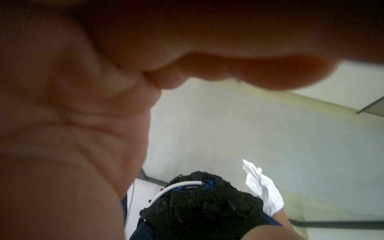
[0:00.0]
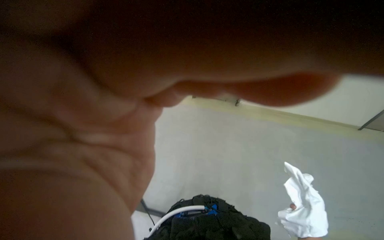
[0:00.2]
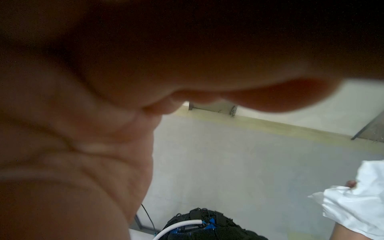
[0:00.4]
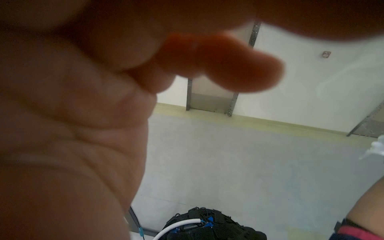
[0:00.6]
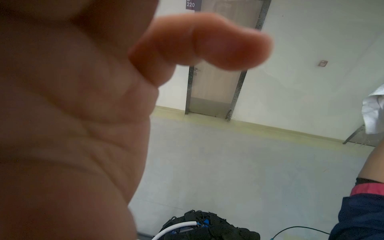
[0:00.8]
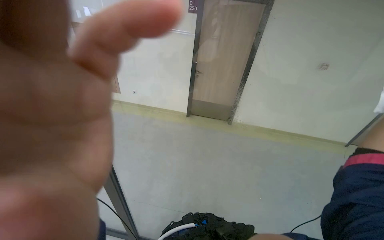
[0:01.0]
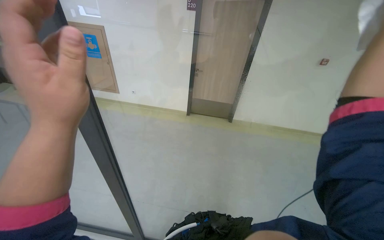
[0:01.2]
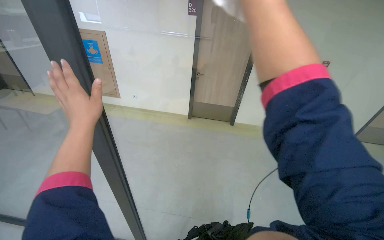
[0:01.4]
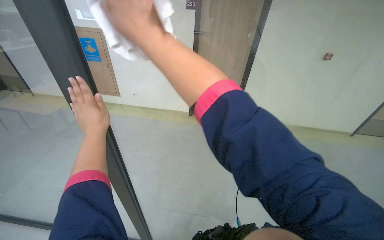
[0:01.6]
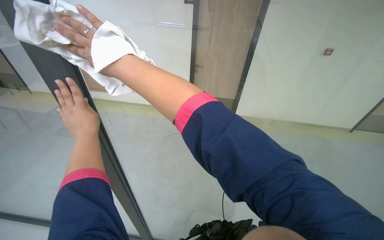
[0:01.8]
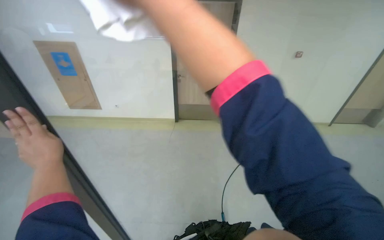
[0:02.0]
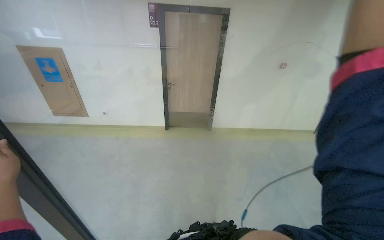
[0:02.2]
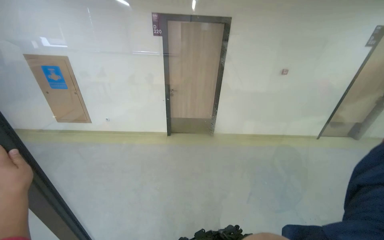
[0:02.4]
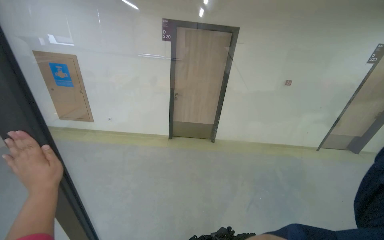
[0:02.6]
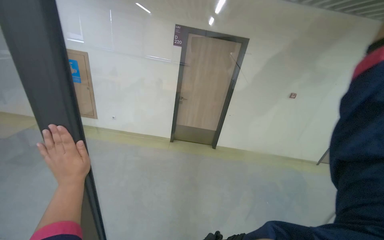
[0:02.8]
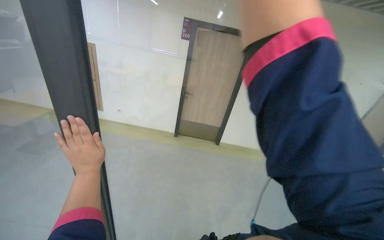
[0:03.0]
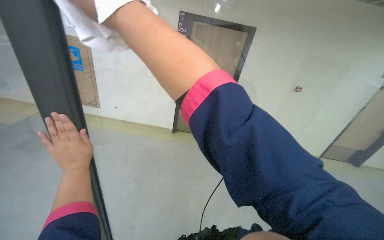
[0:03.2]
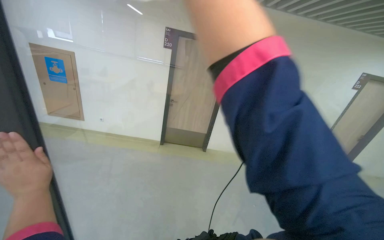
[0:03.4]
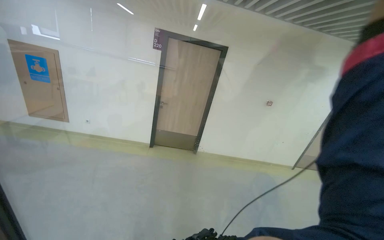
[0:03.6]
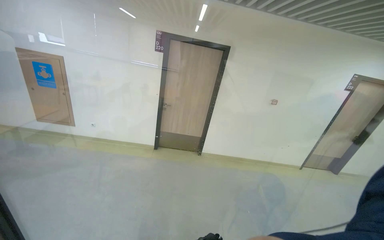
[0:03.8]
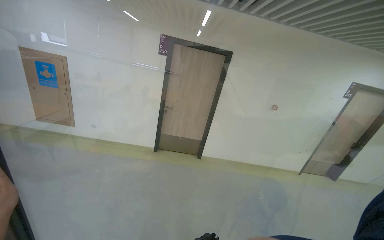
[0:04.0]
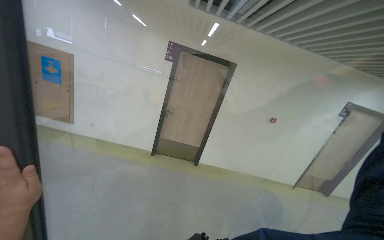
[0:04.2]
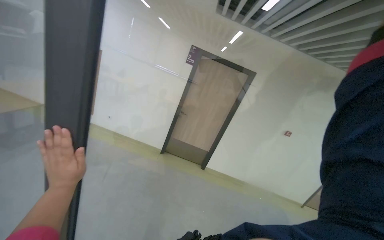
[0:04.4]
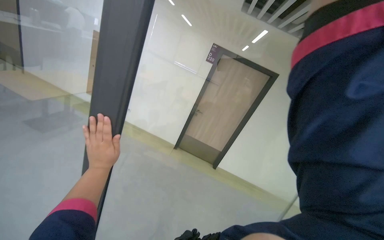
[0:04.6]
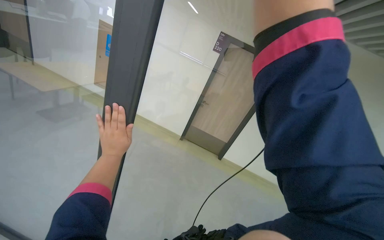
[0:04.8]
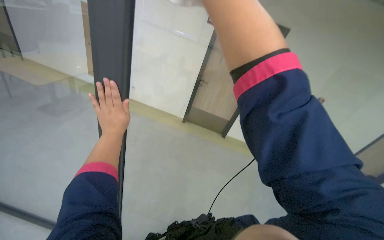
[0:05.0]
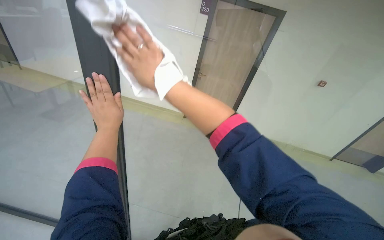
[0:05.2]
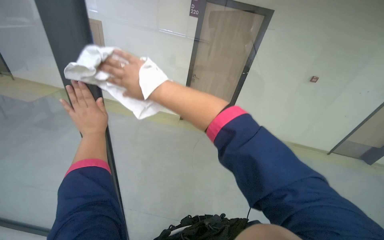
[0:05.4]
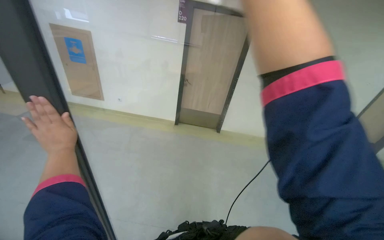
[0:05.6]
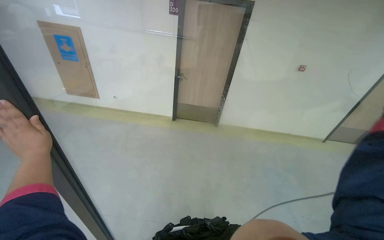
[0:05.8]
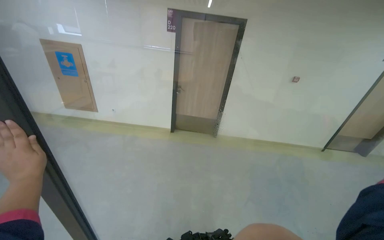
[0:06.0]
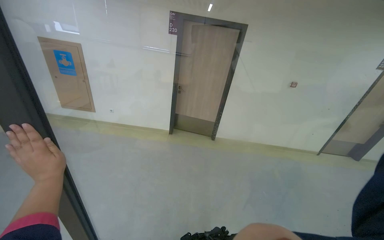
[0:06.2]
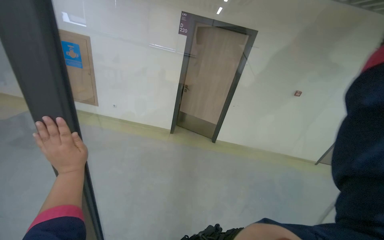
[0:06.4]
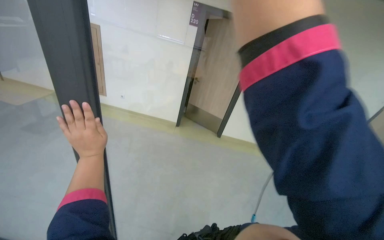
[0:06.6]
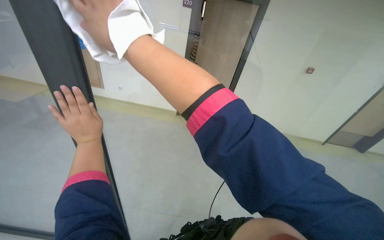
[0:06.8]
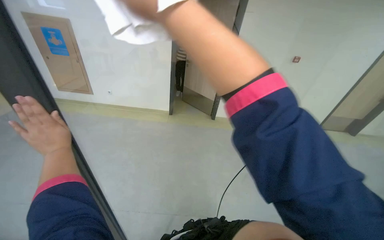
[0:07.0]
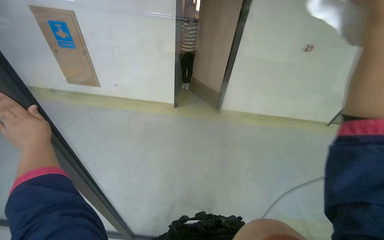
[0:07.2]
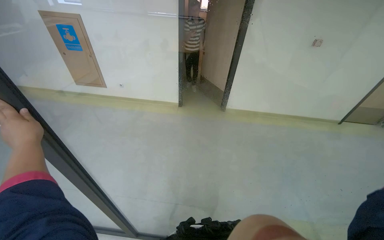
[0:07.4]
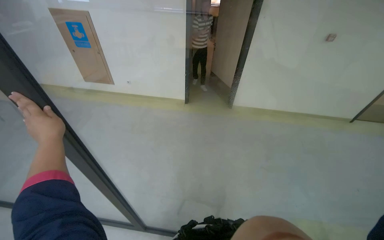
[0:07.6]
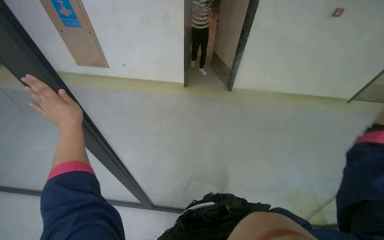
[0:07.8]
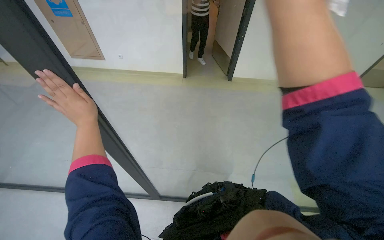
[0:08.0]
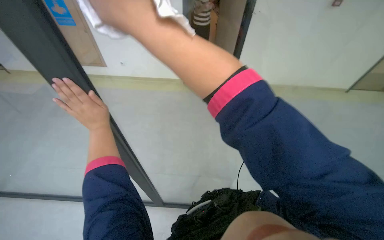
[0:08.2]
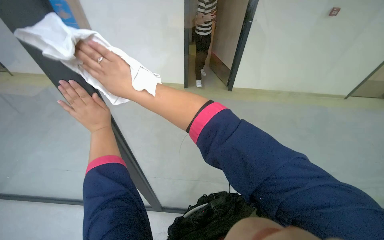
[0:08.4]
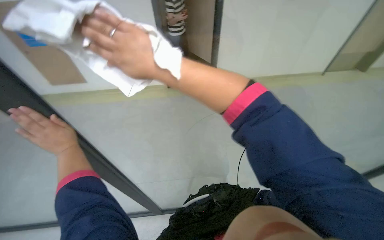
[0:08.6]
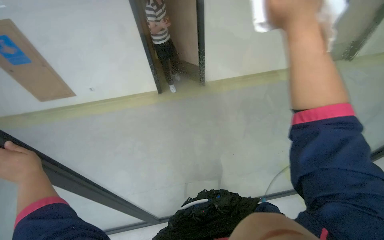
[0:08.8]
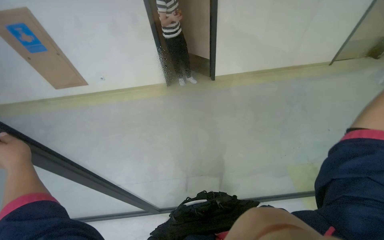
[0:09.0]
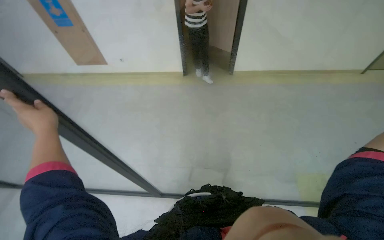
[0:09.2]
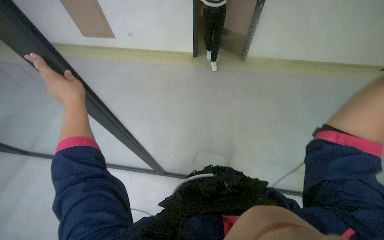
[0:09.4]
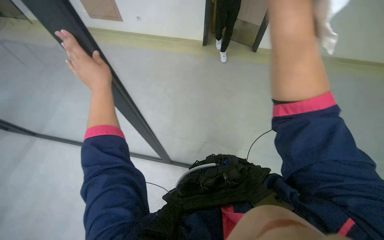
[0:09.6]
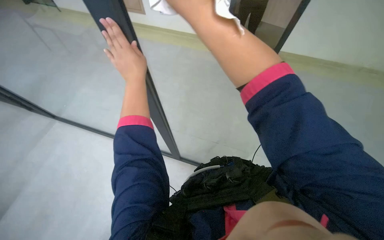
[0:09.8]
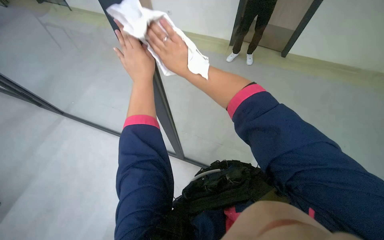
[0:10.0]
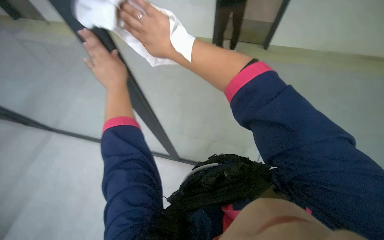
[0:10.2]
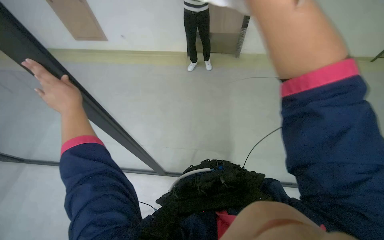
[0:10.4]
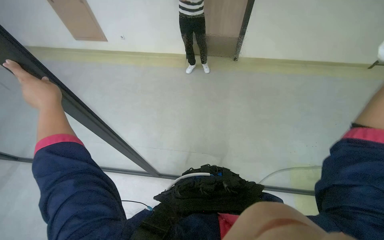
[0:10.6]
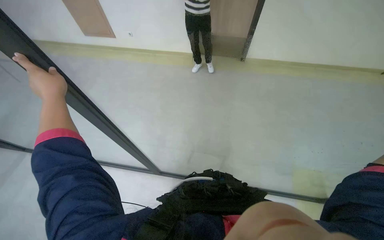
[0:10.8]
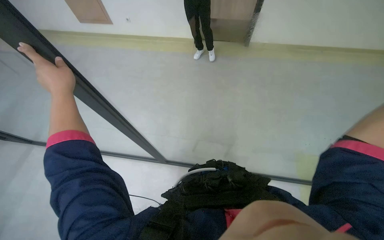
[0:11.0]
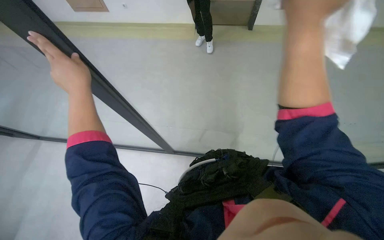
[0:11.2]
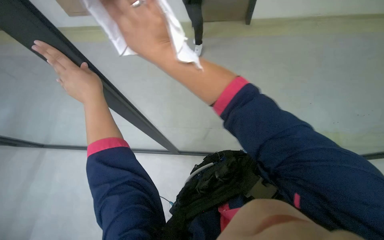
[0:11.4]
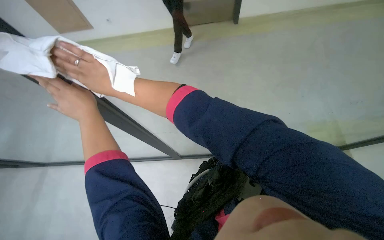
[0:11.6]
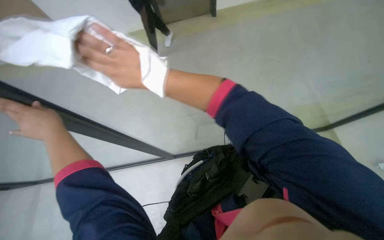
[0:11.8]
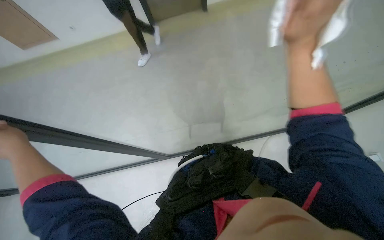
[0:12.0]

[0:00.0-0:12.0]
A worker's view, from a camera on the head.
Job: wiping surfaces.
The whole recording: Cleaning glass partition. The worker sprays cleaning solution and wipes the glass partition with a cloth.
0:06.0 to 0:07.6: The left hand moves to the right, some 10 cm.
0:07.6 to 0:09.0: The left hand is displaced to the left by approximately 20 cm.

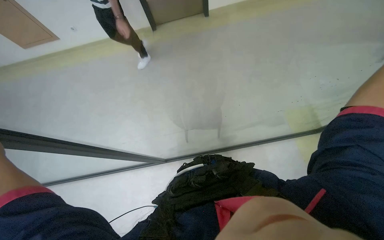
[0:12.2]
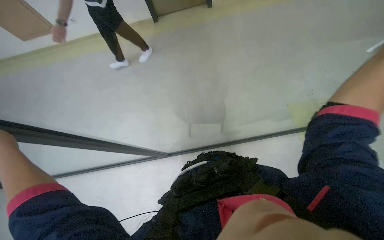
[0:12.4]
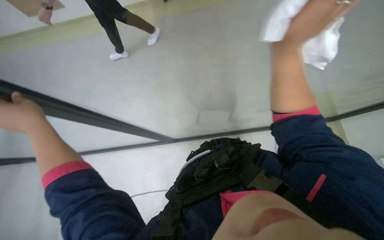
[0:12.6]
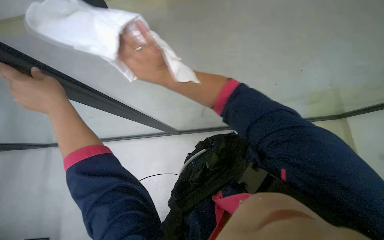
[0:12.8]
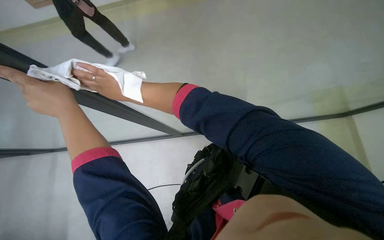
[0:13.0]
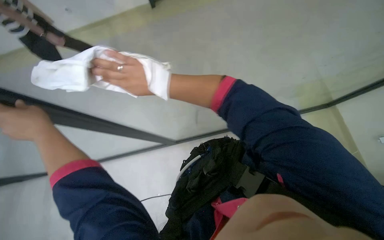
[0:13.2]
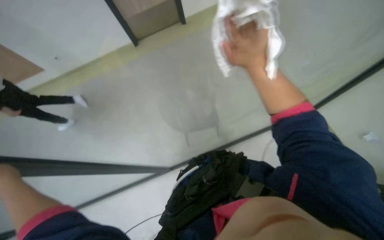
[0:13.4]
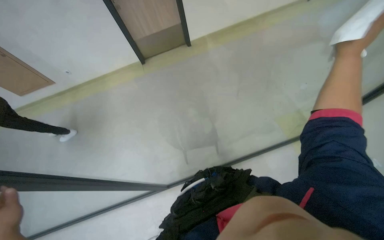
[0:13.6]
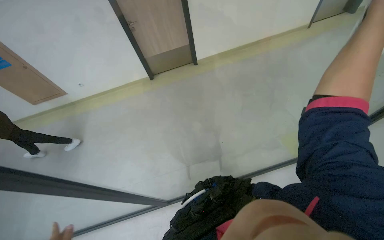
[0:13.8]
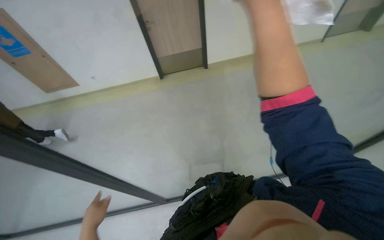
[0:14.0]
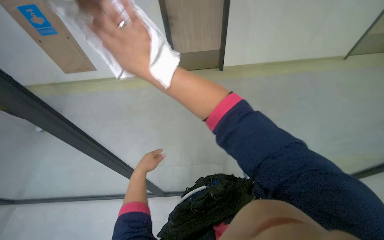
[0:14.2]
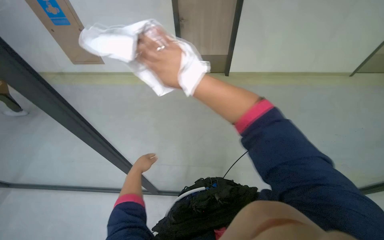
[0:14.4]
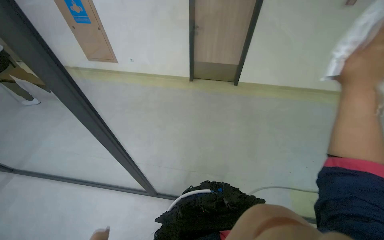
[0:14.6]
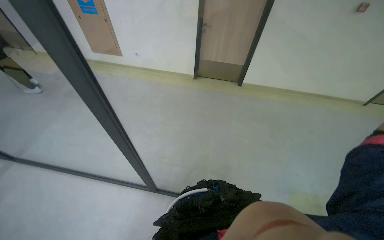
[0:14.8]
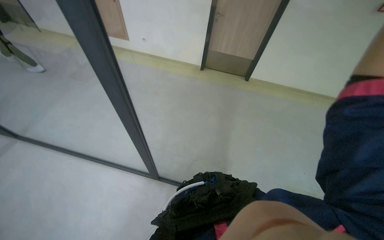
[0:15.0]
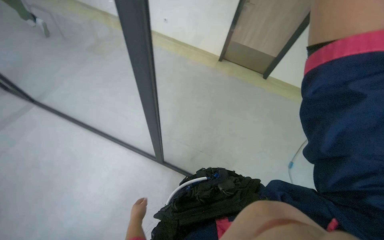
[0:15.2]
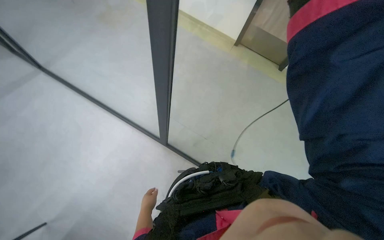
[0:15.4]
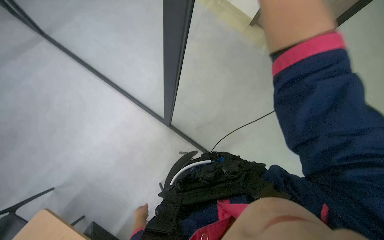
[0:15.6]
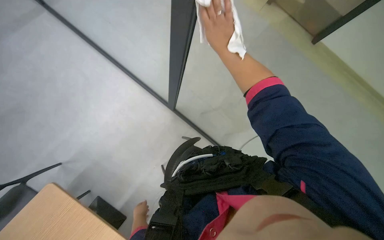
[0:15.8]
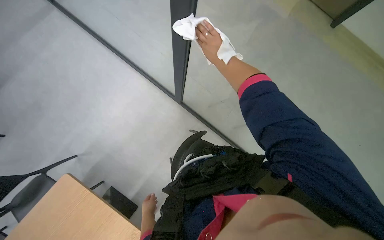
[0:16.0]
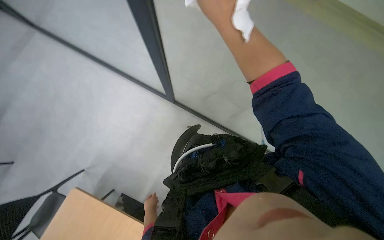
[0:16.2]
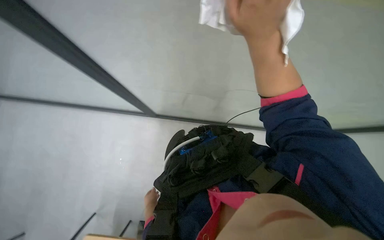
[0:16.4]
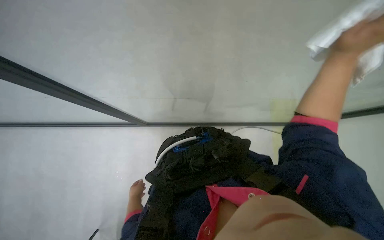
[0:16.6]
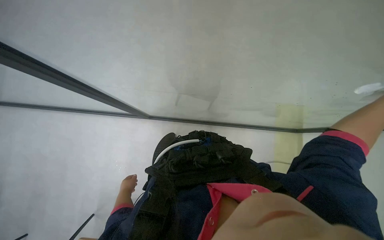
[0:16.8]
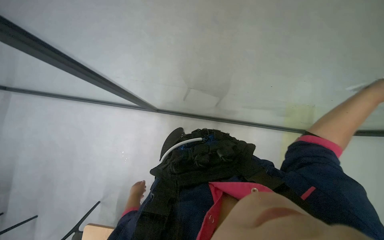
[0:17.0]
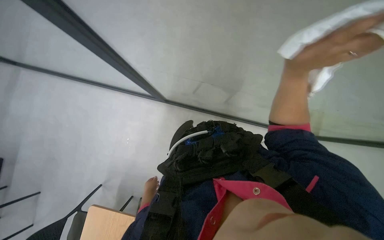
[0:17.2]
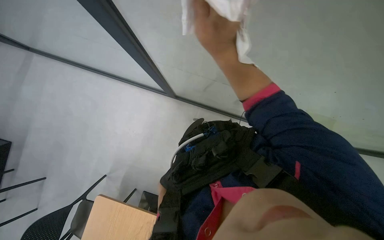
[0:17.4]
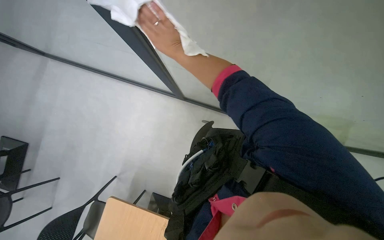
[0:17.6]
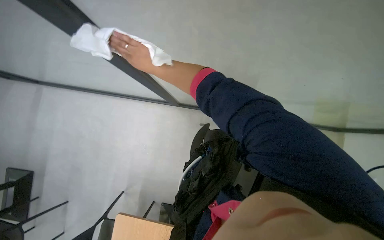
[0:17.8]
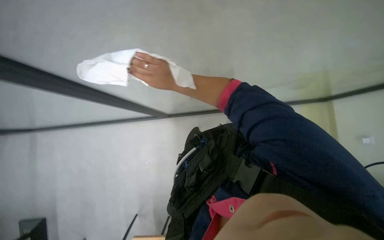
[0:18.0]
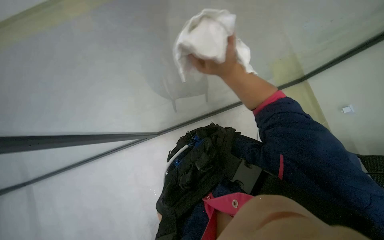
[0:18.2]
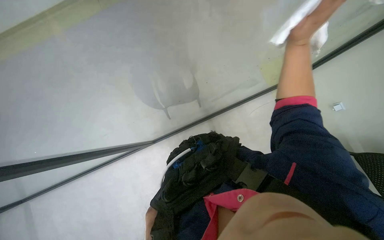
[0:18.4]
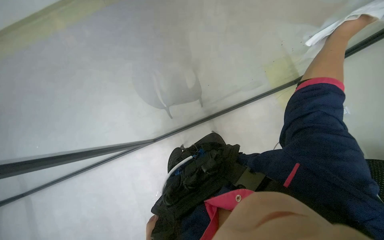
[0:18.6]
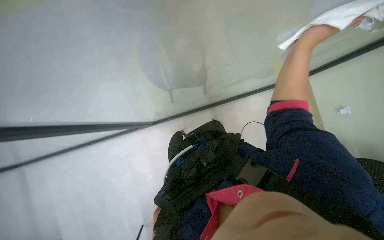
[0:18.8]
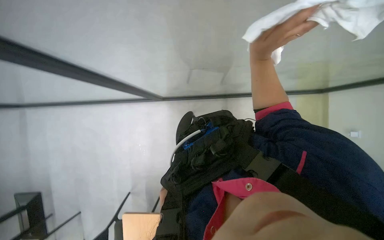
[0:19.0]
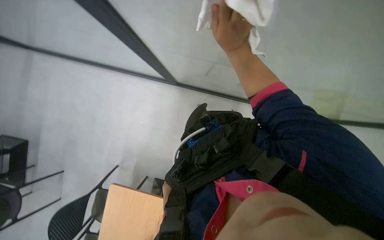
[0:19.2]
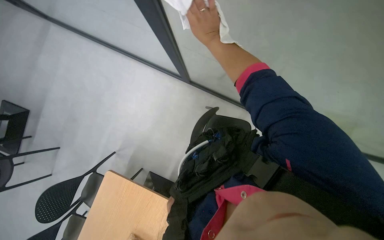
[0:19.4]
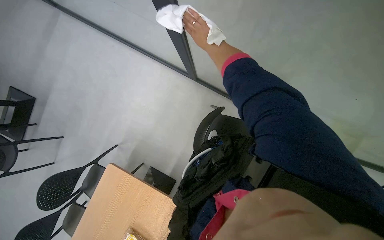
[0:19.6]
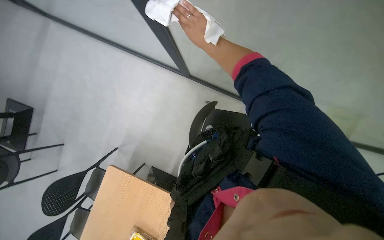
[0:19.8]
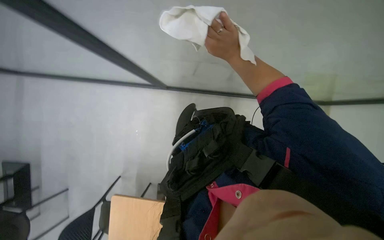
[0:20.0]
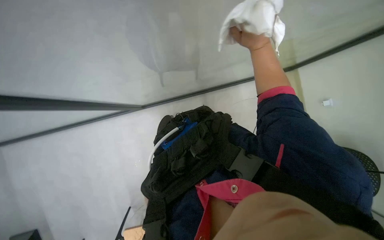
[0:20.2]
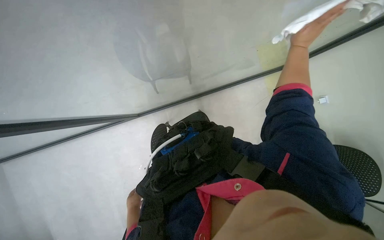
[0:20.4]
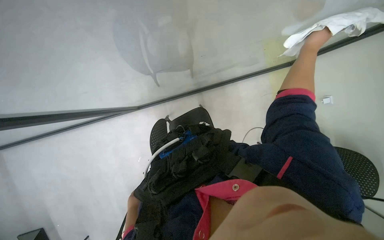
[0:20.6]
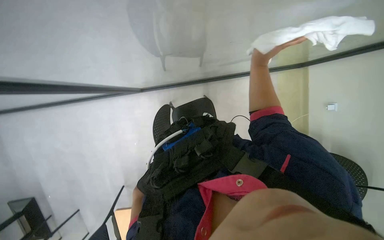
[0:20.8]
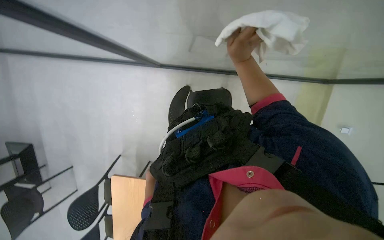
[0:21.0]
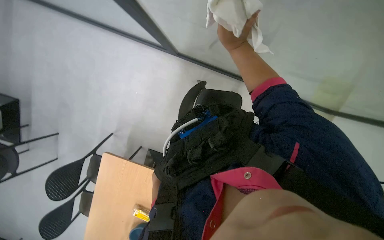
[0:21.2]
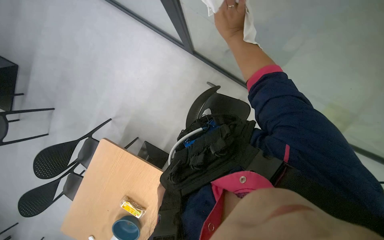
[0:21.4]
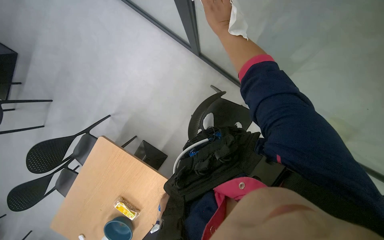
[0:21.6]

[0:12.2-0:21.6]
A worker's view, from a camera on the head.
Job: wiping surfaces.
The whole recording: Cleaning glass partition. The worker sprays cleaning solution and wipes the glass partition with a cloth.
0:13.8 to 0:15.4: The head turns to the left by roughly 50 degrees.
0:15.4 to 0:17.0: The wearer looks roughly 15 degrees further downward. The left hand goes approximately 15 cm to the left.
0:20.0 to 0:21.6: The scene rotates clockwise by about 40 degrees.
